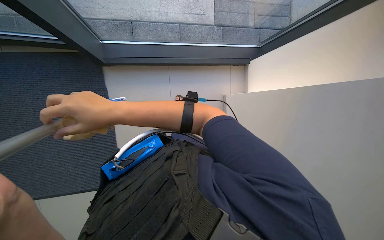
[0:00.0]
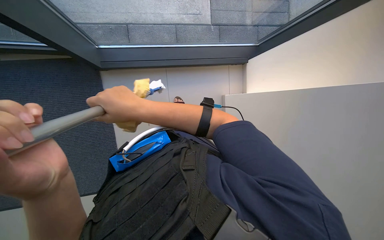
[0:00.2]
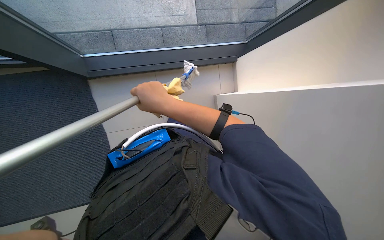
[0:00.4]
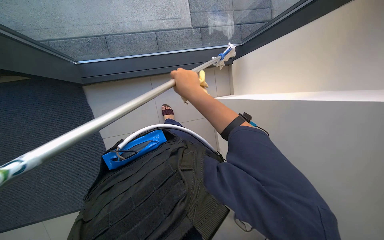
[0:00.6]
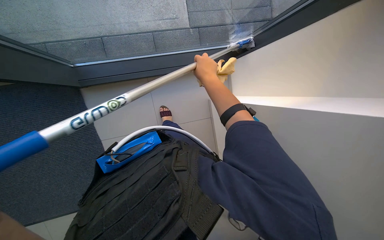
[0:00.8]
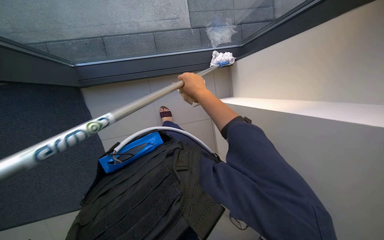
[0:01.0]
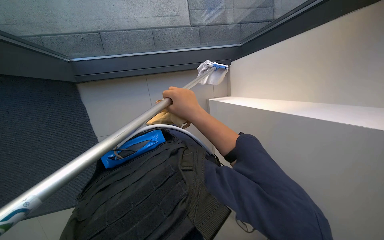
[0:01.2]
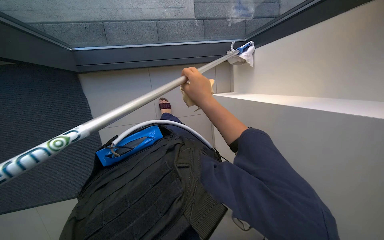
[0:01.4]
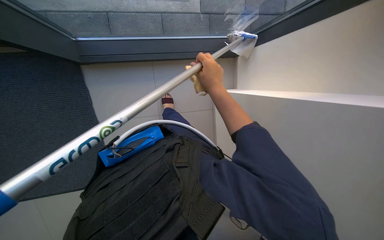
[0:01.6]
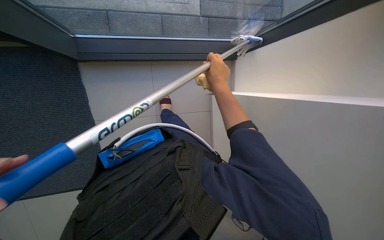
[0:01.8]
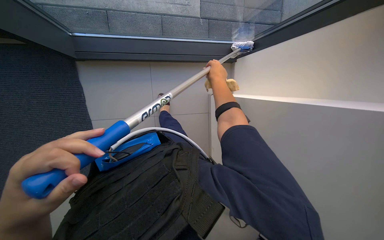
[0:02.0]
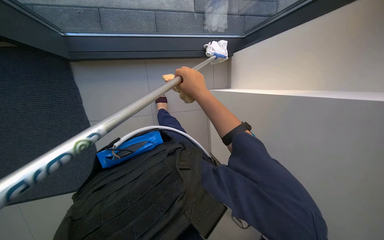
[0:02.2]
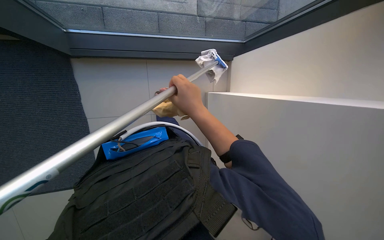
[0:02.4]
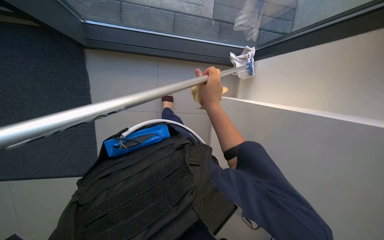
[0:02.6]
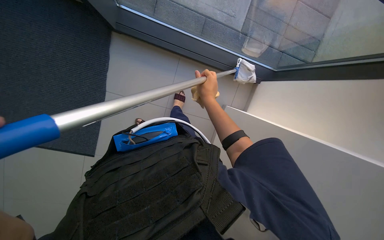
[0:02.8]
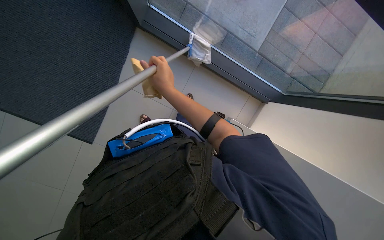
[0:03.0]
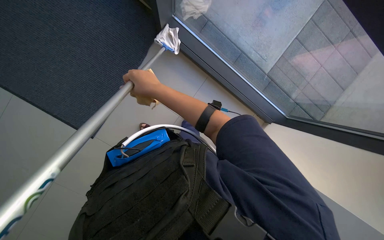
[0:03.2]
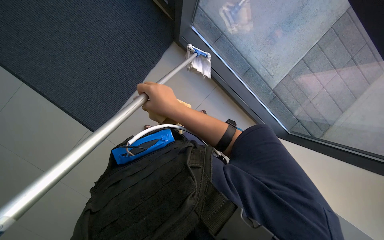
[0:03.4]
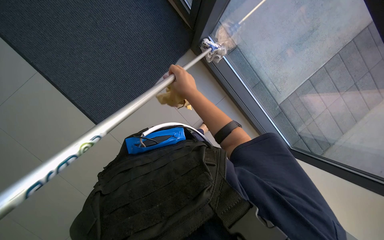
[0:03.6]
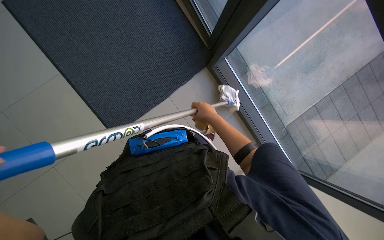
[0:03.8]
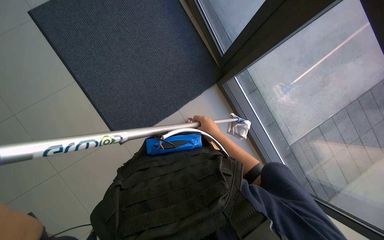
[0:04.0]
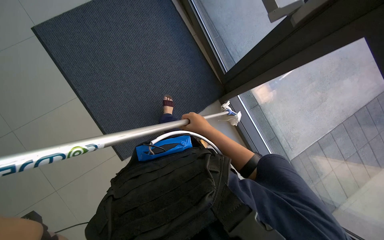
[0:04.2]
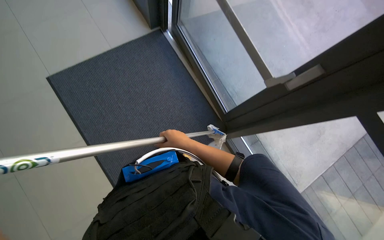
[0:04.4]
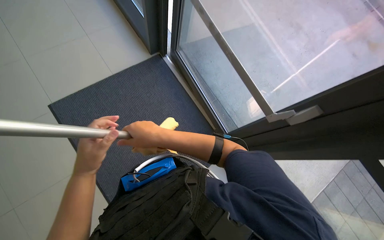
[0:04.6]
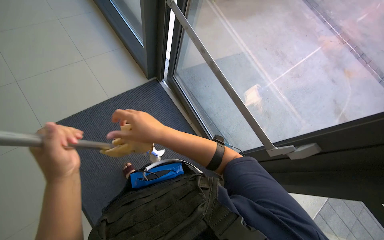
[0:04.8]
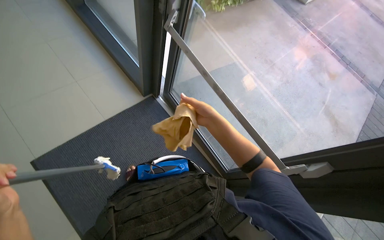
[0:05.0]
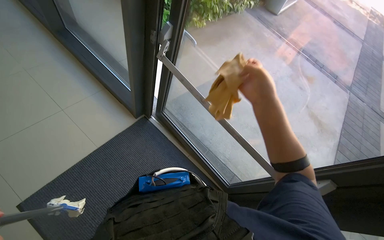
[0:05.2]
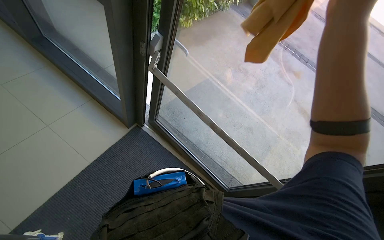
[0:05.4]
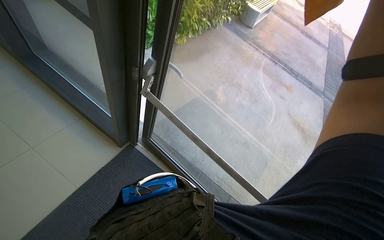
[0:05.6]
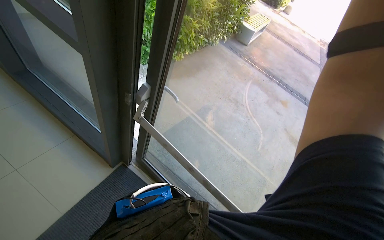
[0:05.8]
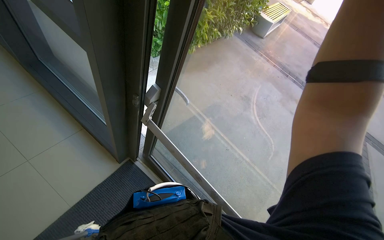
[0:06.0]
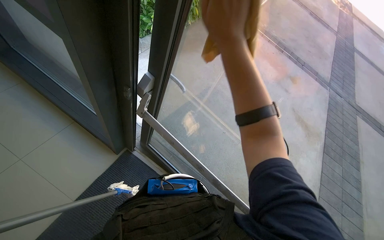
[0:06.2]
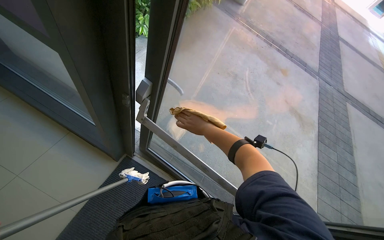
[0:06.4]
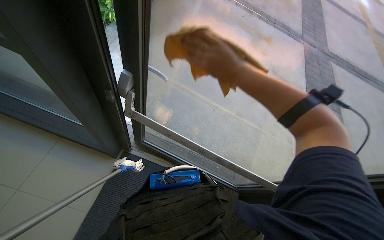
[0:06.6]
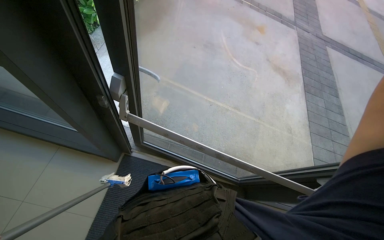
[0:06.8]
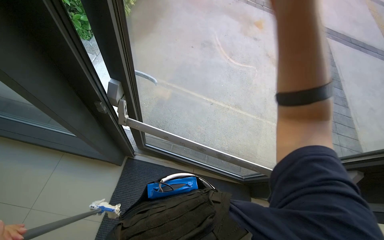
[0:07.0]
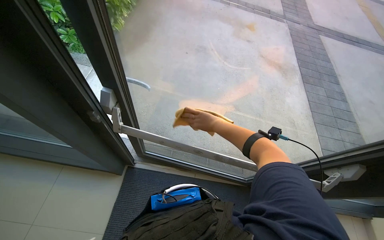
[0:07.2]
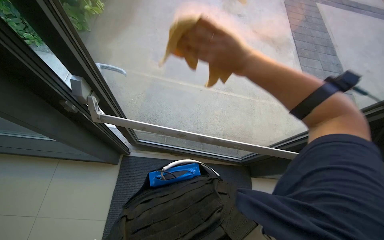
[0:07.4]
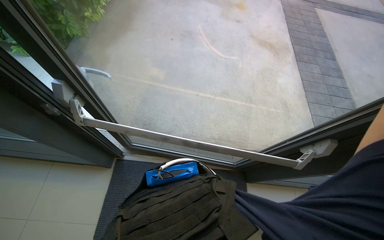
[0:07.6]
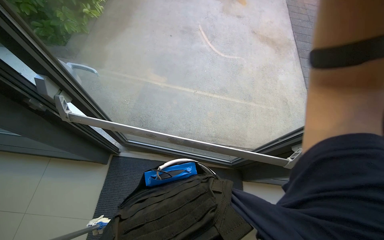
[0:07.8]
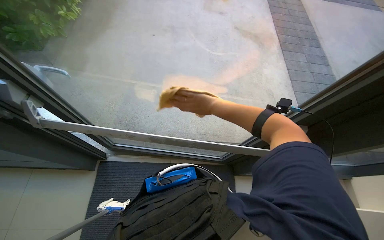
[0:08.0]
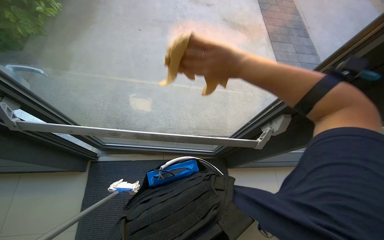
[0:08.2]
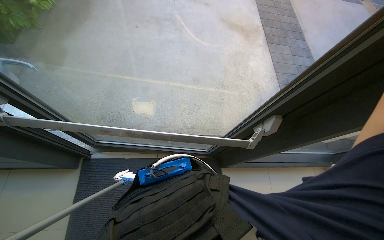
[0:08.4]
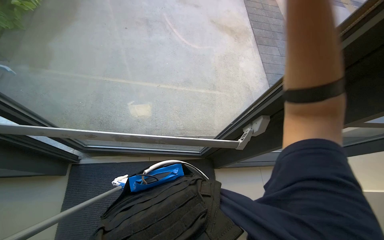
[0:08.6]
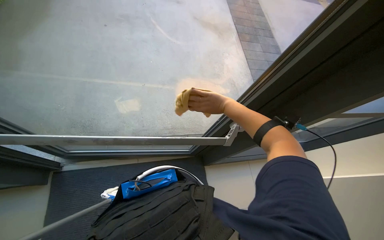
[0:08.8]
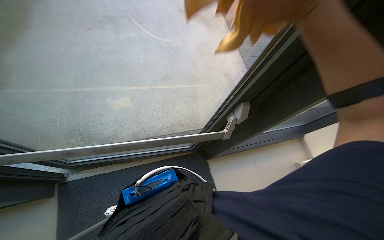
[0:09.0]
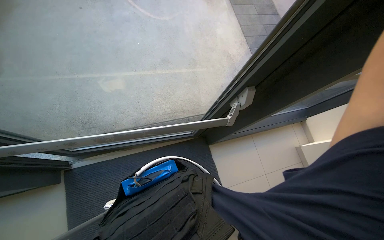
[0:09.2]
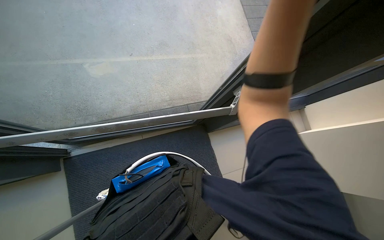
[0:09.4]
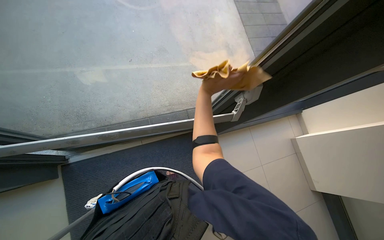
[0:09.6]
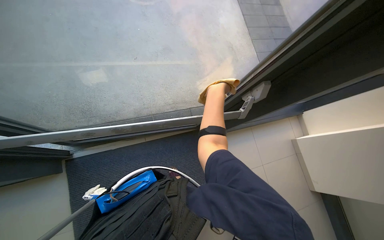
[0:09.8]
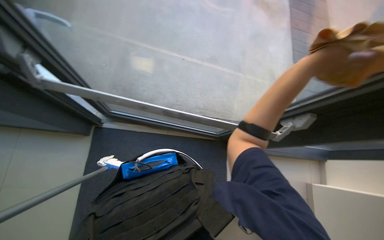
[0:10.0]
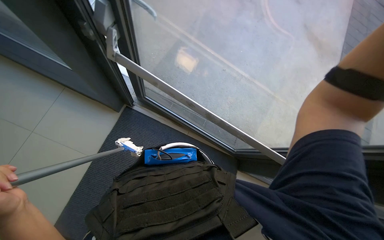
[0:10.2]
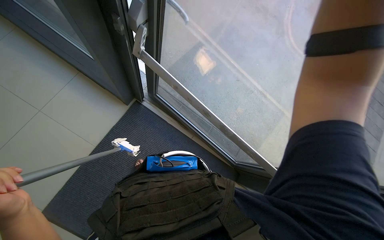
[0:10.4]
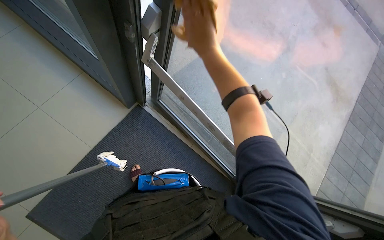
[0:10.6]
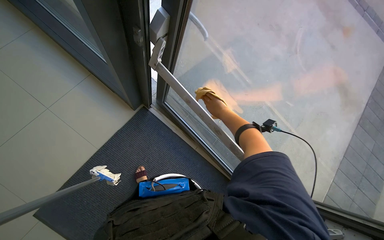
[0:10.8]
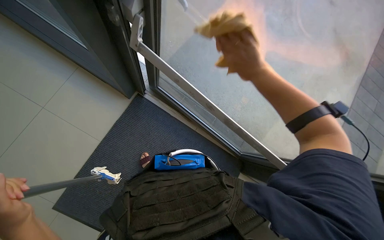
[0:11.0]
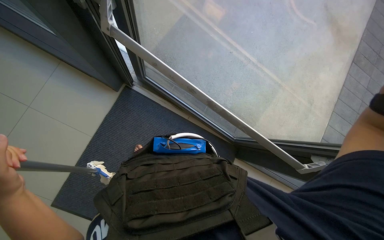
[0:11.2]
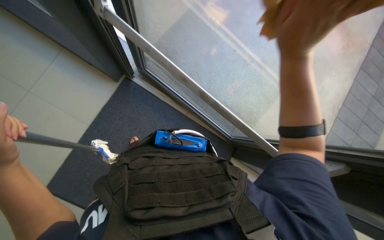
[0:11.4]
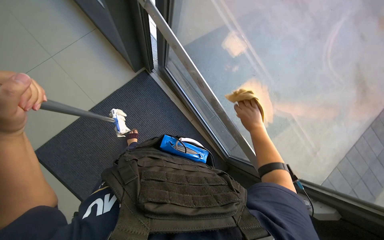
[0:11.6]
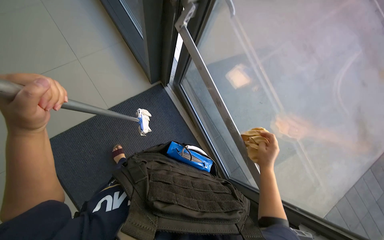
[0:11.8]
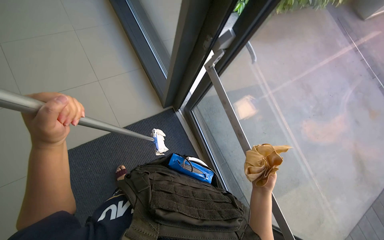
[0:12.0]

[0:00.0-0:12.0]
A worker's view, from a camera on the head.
Job: cleaning windows.
The whole recording: Cleaning large windows. The worker cleans large glass windows and their frames using a long-handled tool and a cloth.
0.0 to 1.6 s: The right hand travels to the right and farther from the camera by roughly 25 cm.
1.6 to 3.0 s: The scene turns about 35 degrees clockwise in the picture.
3.0 to 4.4 s: The head travels some 40 cm. The view tips upward by approximately 30 degrees. The scene turns roughly 30 degrees clockwise in the picture.
4.4 to 6.0 s: The camera is carried roughly 80 cm. The wearer looks some 20 degrees further to the right. The view tilts roughly 20 degrees upward.
6.0 to 7.6 s: The camera pitches downward, by some 15 degrees. The scene rotates counterclockwise by approximately 35 degrees.
7.6 to 9.0 s: The wearer looks some 20 degrees further to the right. The right hand goes roughly 50 cm to the right.
9.0 to 10.4 s: The head rotates some 50 degrees to the left.

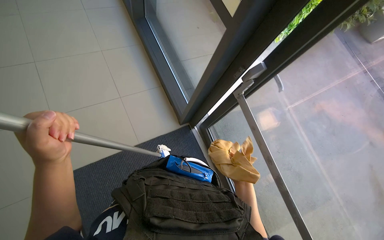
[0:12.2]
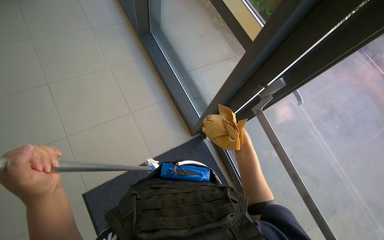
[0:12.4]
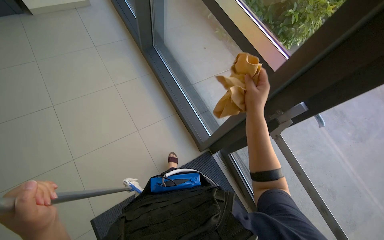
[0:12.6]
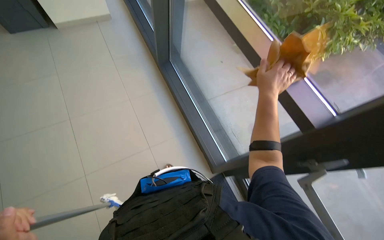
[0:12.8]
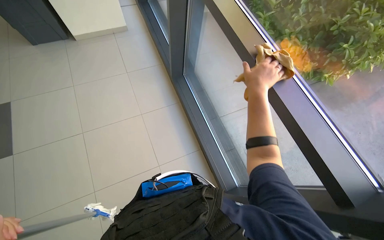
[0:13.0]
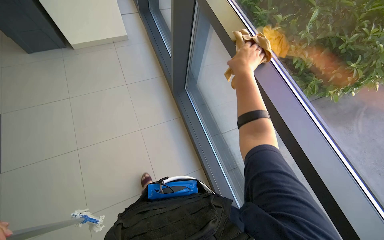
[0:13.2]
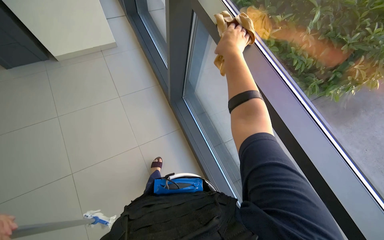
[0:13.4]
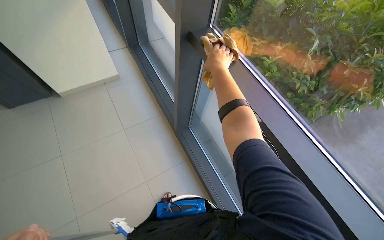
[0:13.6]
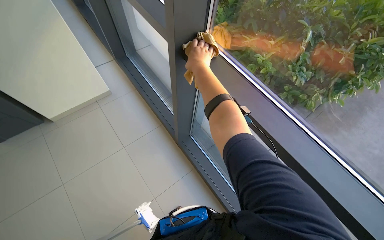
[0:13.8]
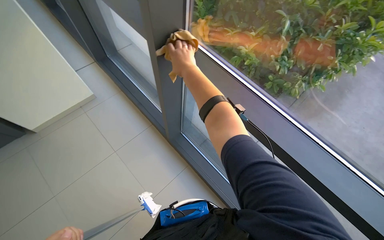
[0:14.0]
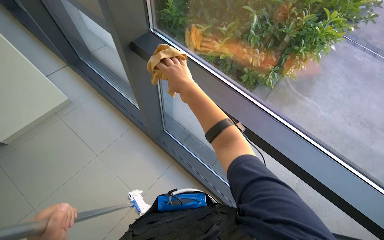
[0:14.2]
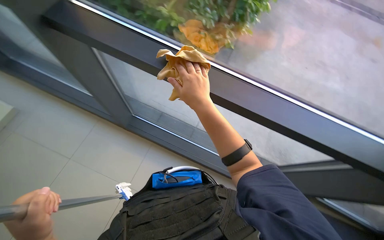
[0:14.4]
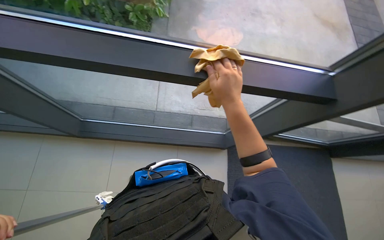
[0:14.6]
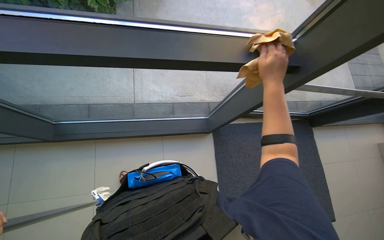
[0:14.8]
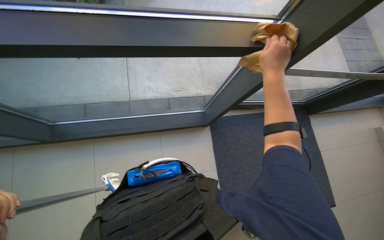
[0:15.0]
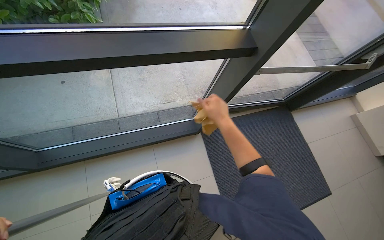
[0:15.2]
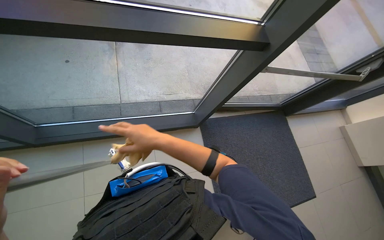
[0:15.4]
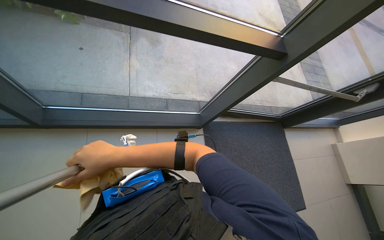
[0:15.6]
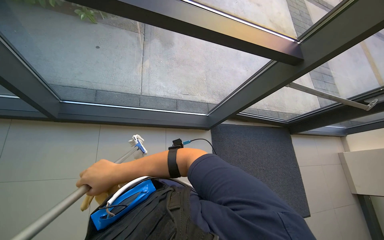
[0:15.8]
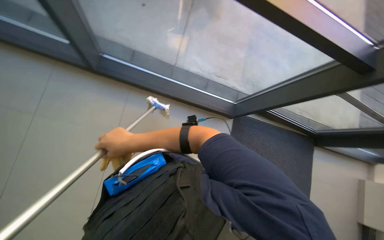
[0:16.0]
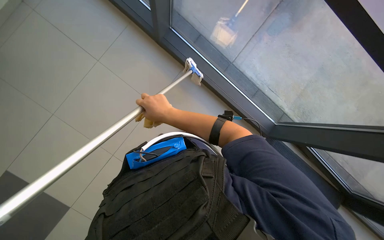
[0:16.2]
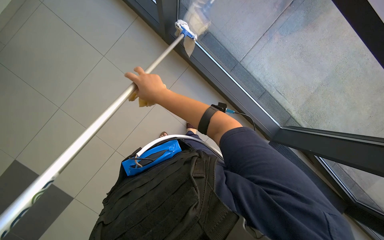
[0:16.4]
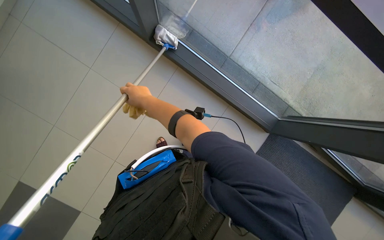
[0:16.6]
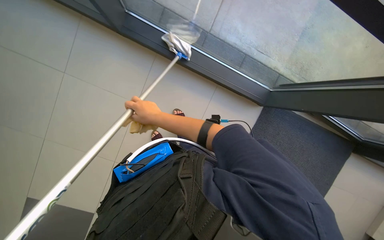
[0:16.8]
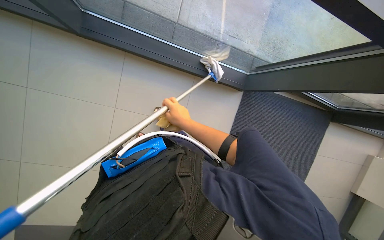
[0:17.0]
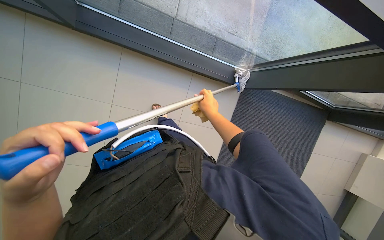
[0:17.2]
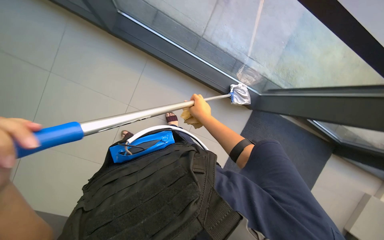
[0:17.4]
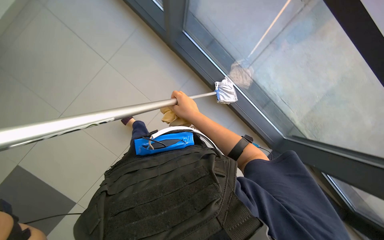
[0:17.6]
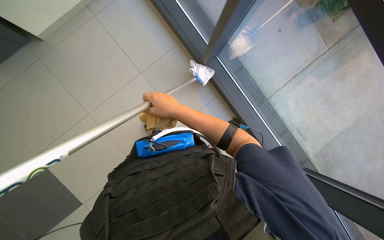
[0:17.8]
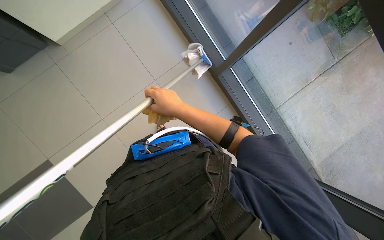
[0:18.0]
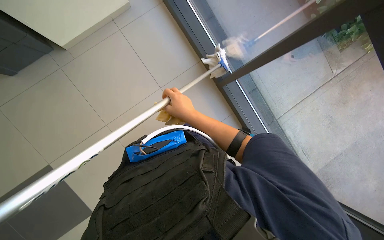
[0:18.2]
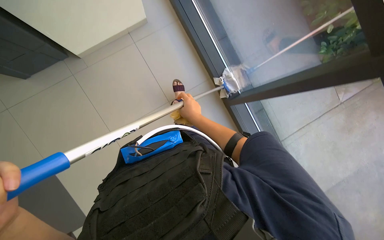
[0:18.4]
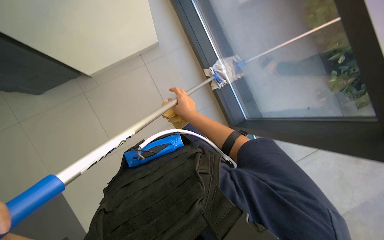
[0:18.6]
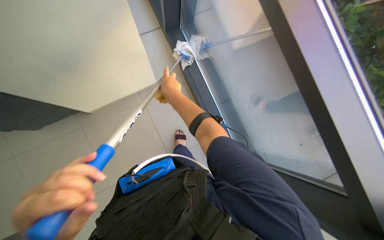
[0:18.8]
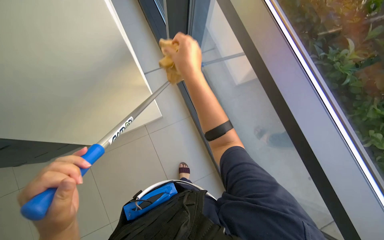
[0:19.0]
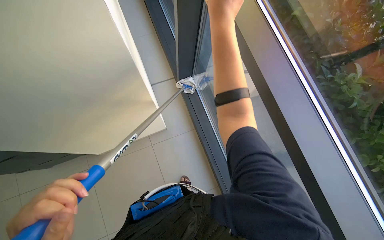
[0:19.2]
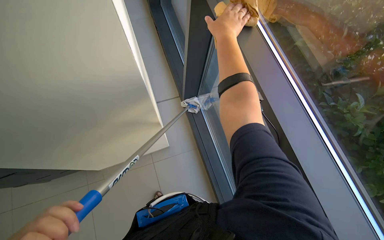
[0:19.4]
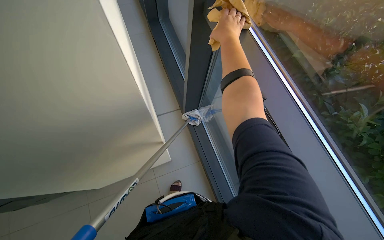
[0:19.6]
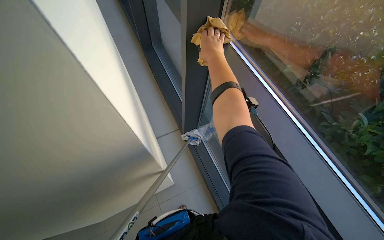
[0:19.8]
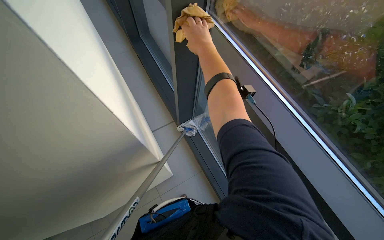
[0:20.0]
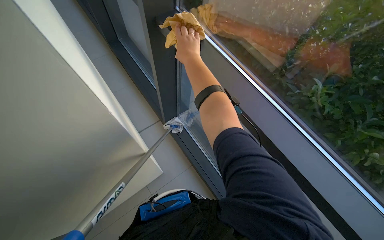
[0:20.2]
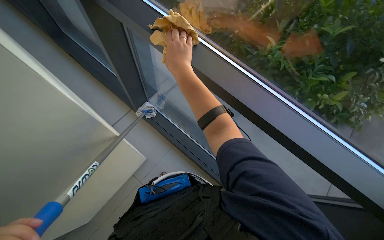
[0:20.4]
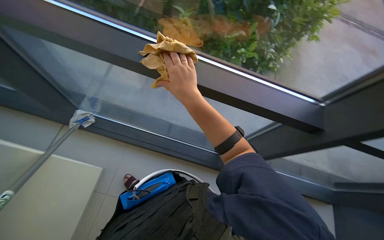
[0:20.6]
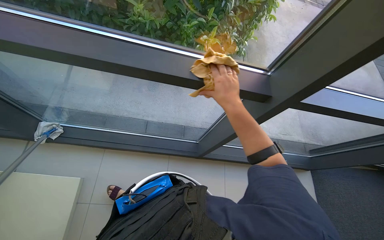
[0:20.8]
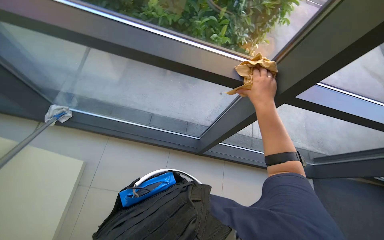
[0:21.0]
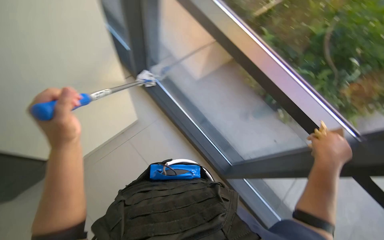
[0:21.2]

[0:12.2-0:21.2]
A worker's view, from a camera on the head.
Job: cleaning windows.
The whole recording: Cleaning large windows. The worker cleans large glass windows and their frames using a long-handled tool and a cloth.
12.2 to 13.8 s: The head travels some 1 m.
15.2 to 16.6 s: The scene rotates clockwise by some 45 degrees.
16.6 to 18.2 s: The wearer moves approximately 23 m.
18.2 to 19.8 s: The camera pitches upward, by roughly 30 degrees. The right hand shifts roughly 35 cm up the picture and to the right.
19.8 to 21.2 s: The view pans to the right by approximately 15 degrees. The view tips downward by some 10 degrees.
